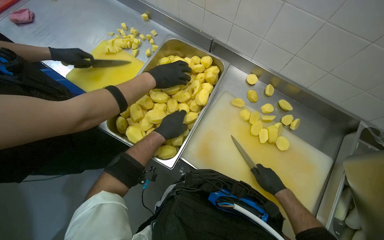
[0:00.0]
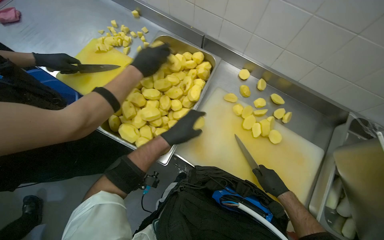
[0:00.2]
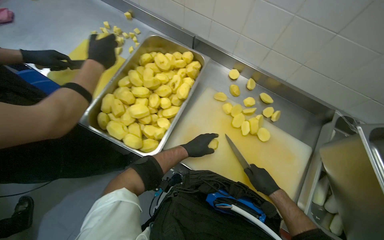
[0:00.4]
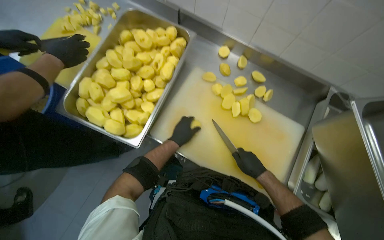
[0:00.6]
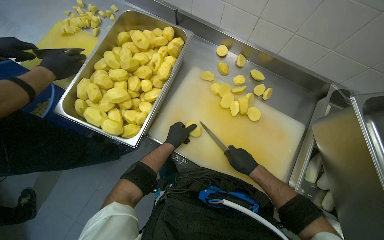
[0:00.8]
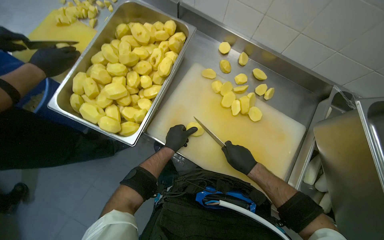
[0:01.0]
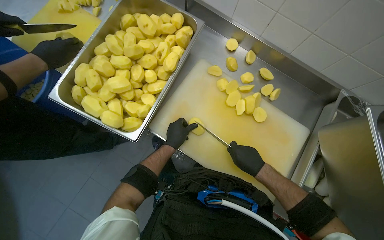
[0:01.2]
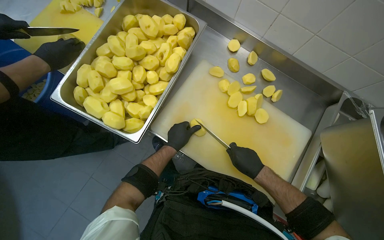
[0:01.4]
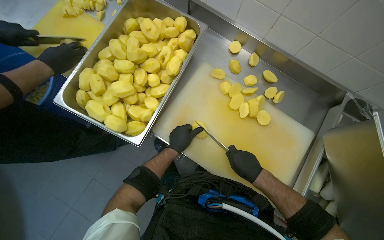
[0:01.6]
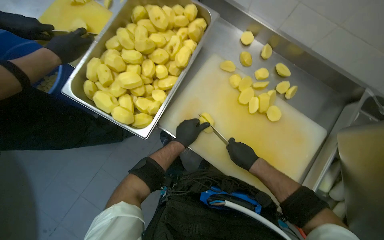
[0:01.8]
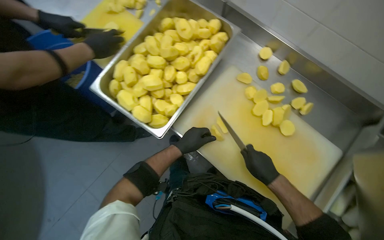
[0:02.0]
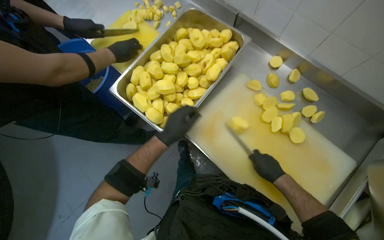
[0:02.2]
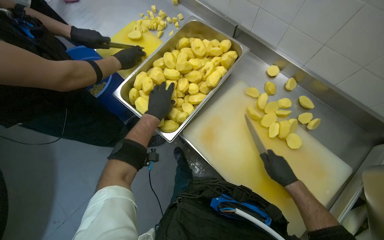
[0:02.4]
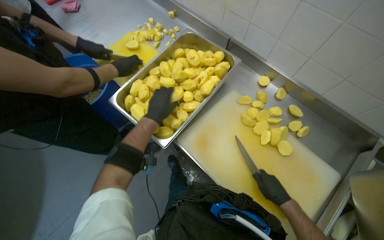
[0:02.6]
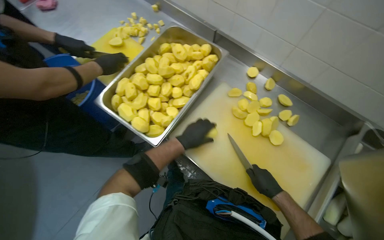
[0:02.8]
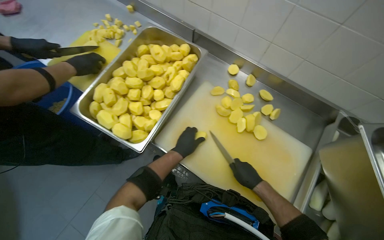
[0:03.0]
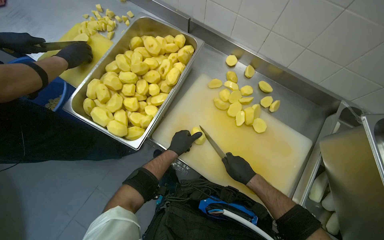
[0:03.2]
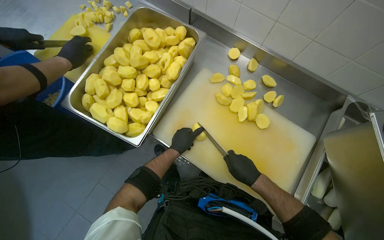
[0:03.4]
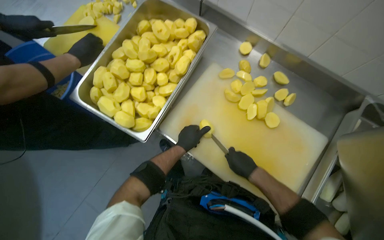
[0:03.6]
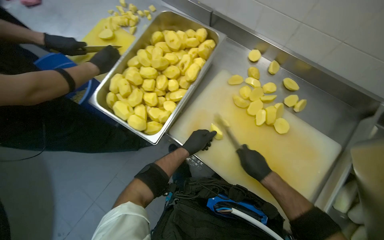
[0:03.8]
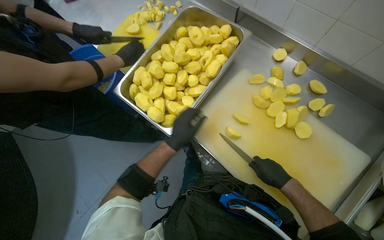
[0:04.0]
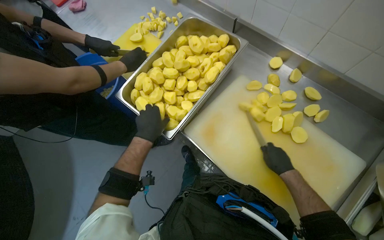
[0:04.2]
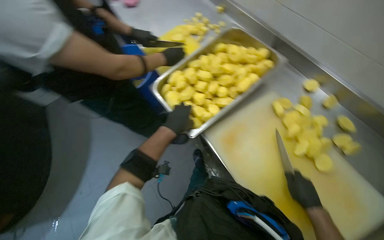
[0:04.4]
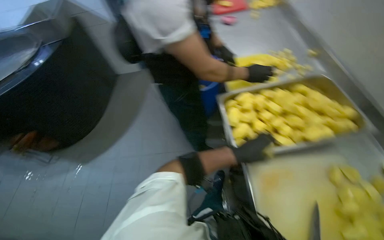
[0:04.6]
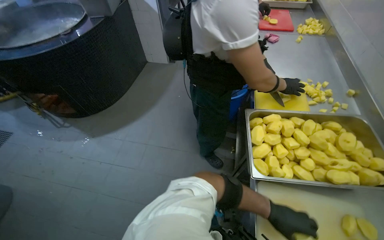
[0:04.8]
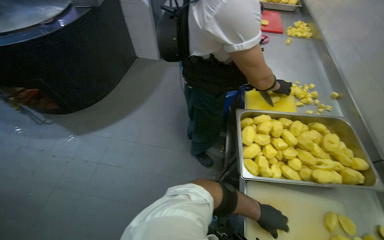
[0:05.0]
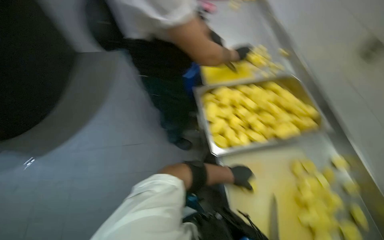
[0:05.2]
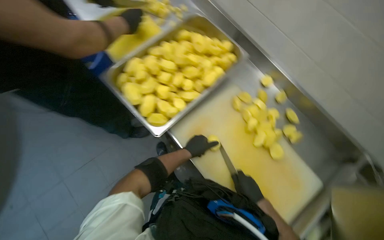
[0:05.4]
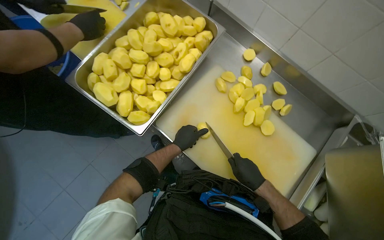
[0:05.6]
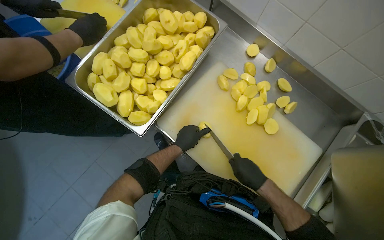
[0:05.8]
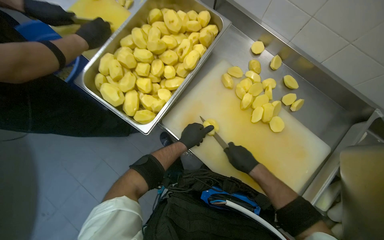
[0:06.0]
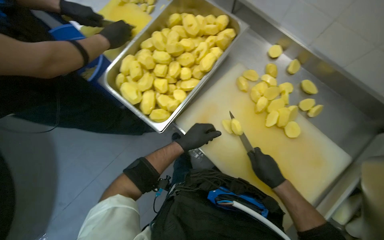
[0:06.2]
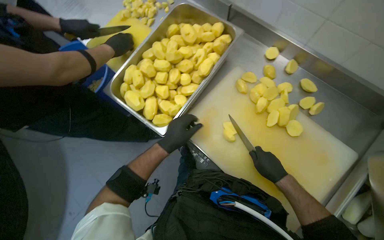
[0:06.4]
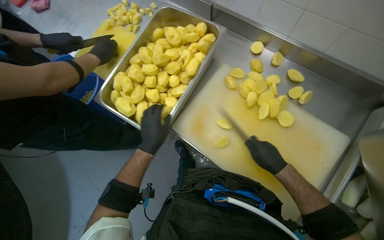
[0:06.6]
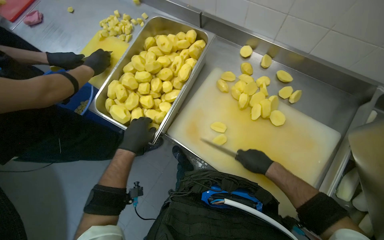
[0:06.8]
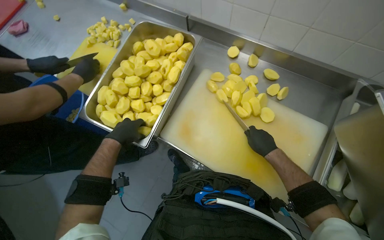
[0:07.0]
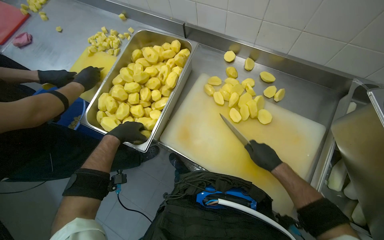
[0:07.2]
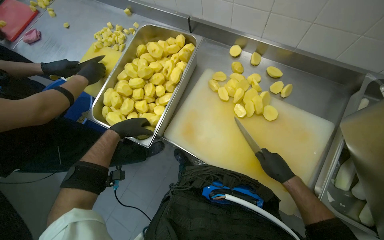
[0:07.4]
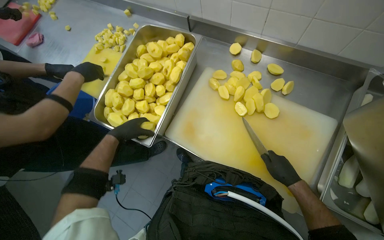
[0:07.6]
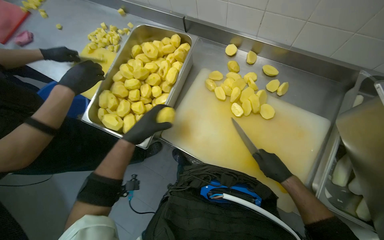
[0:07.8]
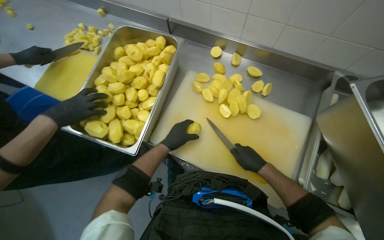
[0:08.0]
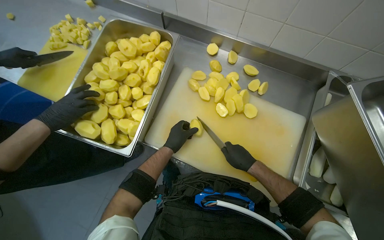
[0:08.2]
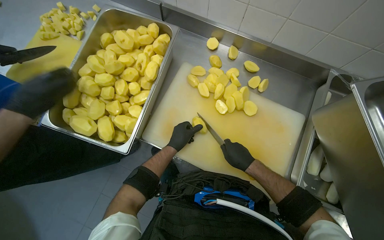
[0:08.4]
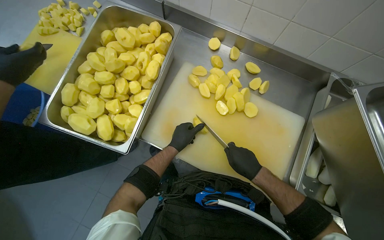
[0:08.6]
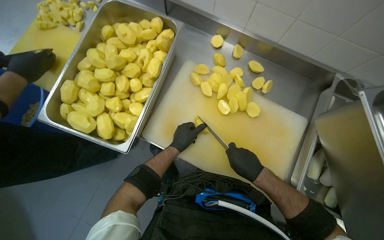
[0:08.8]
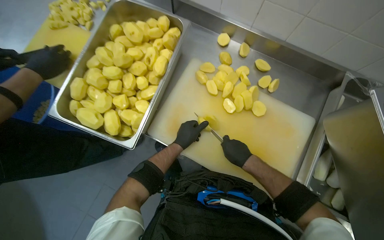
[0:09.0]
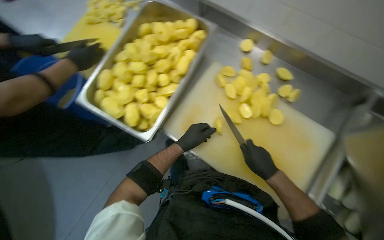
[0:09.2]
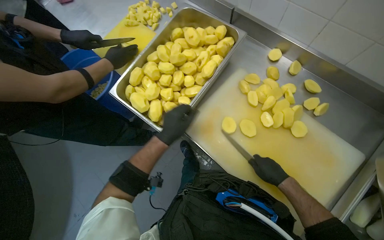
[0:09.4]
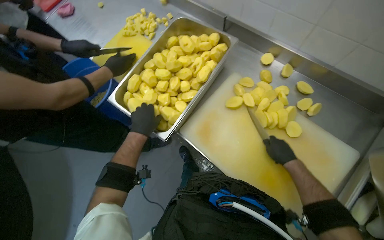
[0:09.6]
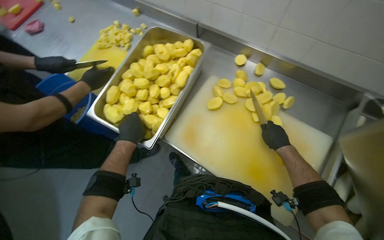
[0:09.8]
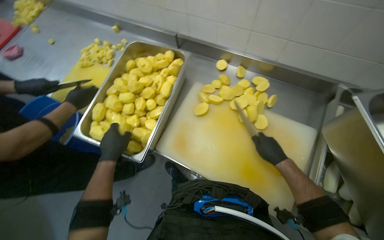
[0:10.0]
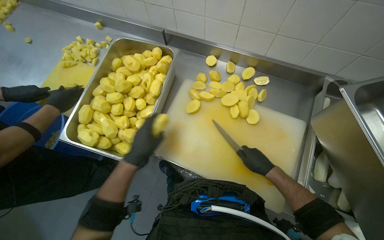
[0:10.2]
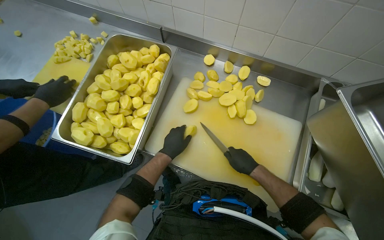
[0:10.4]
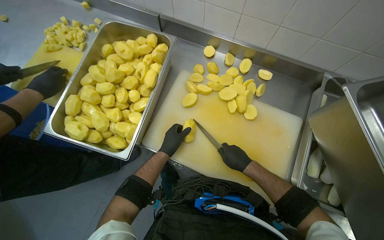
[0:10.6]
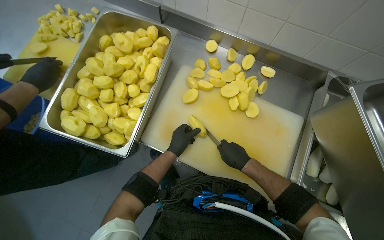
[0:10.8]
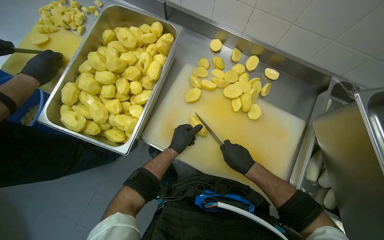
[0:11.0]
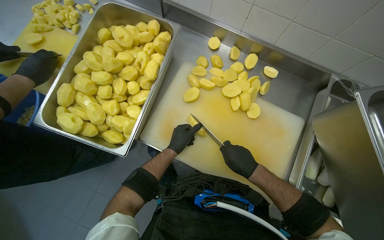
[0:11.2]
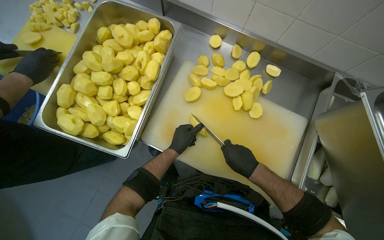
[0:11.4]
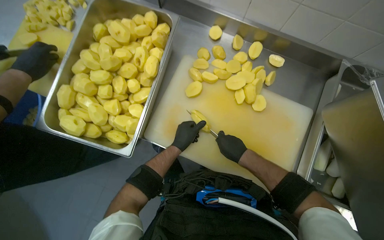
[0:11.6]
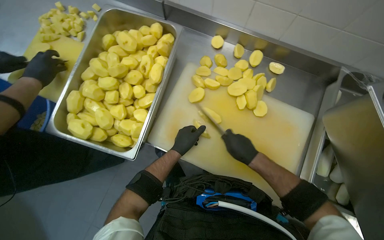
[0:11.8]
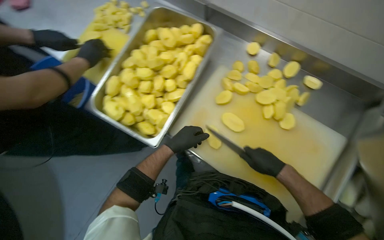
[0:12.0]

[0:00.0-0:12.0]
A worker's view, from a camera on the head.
Job: preparing food.
The whole recording: Dicing potatoes on cutting board. The worker dices peeled potatoes into smaller pieces on a cutting board.
0:00.0 to 0:01.6: The left hand moves down the picture, some 15 cm.
0:01.6 to 0:03.0: The left hand goes up the picture and returns, roughly 15 cm each way.
0:03.0 to 0:04.4: The wearer looks some 25 degrees further to the left. The left hand travels nearer to the camera by approximately 15 cm.
0:04.4 to 0:06.0: The wearer looks about 20 degrees further downward.
0:06.0 to 0:07.6: The left hand shifts roughly 20 cm to the left.
0:07.6 to 0:09.0: The right hand shifts some 10 cm to the left. The left hand is displaced to the right by roughly 25 cm.
0:09.0 to 0:10.4: The right hand reaches some 10 cm to the right, then returns; the left hand reaches approximately 25 cm to the left, then returns.
0:10.4 to 0:12.0: The hands make small movements and keep their place.

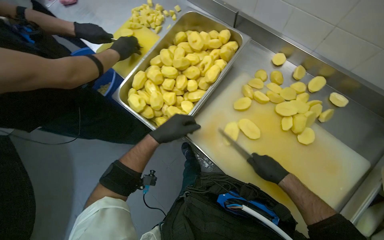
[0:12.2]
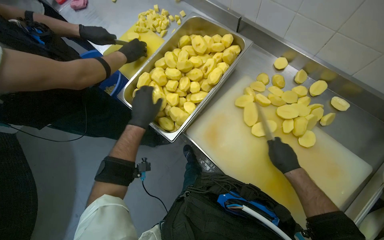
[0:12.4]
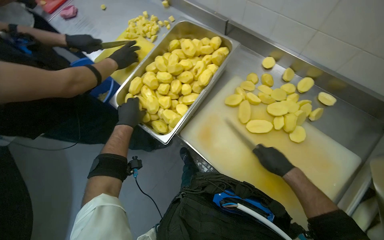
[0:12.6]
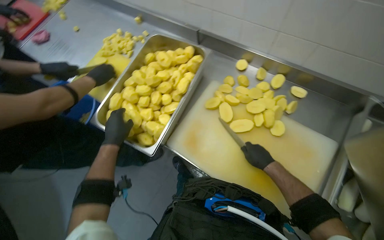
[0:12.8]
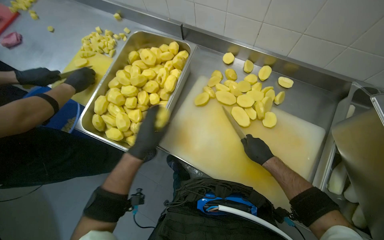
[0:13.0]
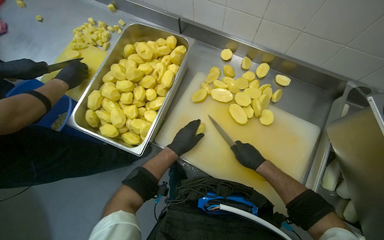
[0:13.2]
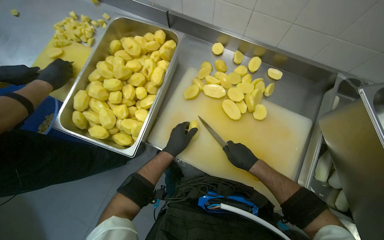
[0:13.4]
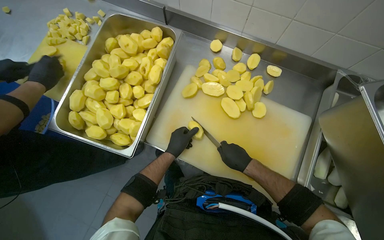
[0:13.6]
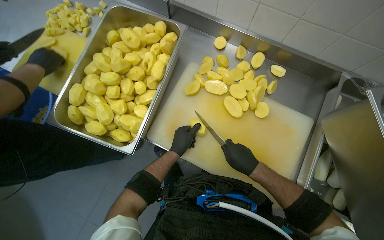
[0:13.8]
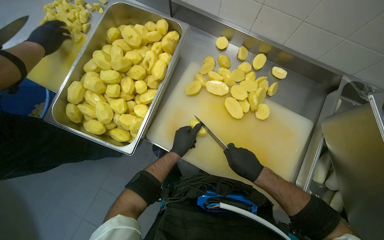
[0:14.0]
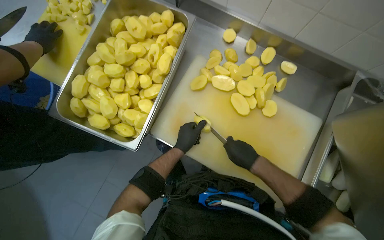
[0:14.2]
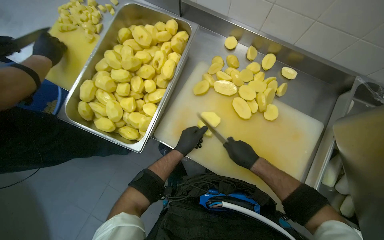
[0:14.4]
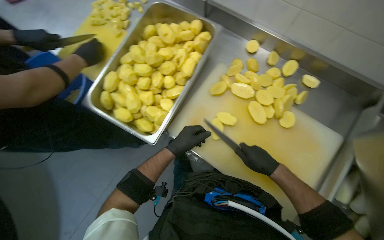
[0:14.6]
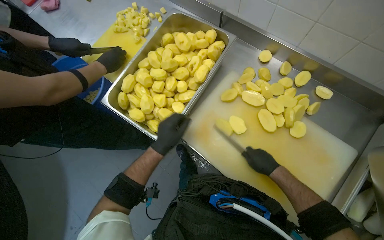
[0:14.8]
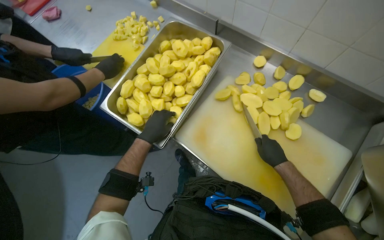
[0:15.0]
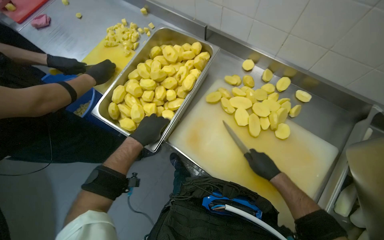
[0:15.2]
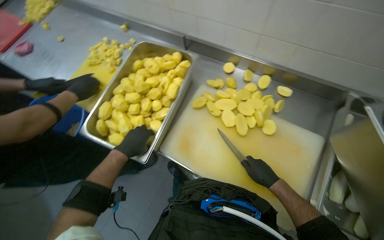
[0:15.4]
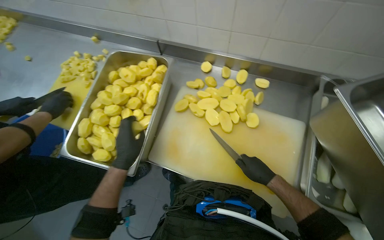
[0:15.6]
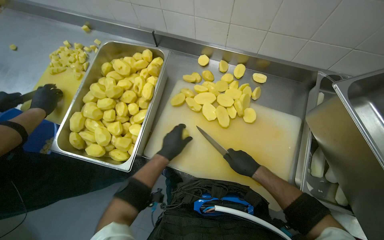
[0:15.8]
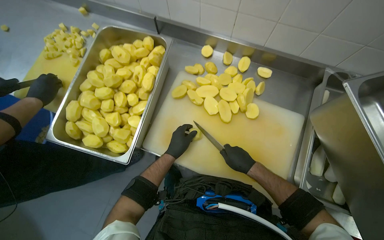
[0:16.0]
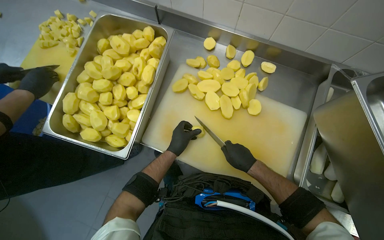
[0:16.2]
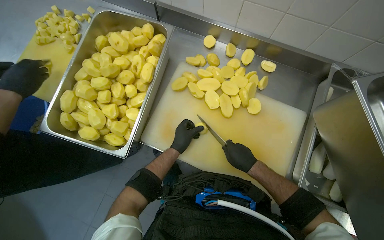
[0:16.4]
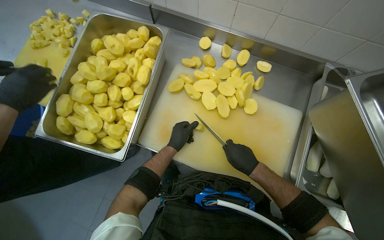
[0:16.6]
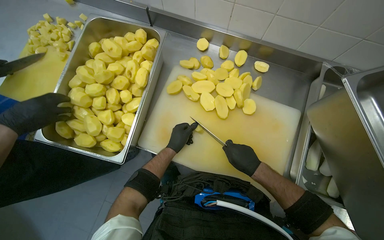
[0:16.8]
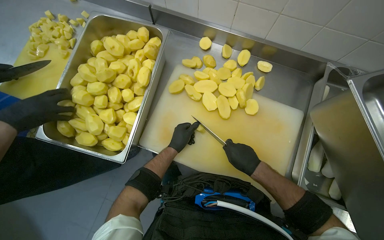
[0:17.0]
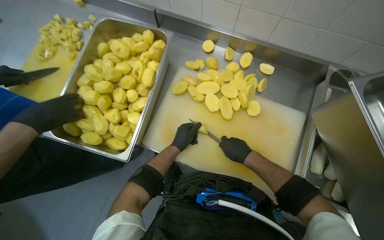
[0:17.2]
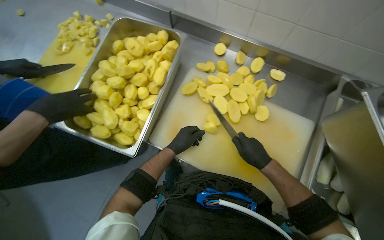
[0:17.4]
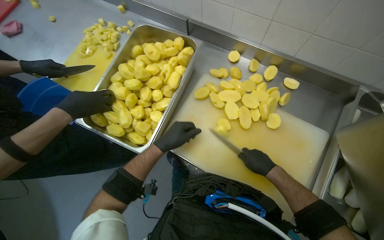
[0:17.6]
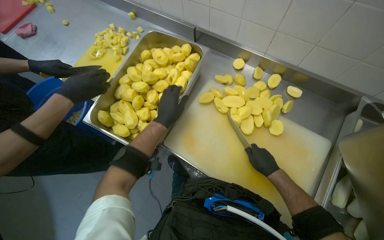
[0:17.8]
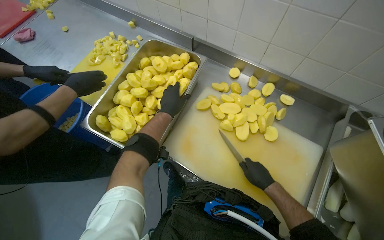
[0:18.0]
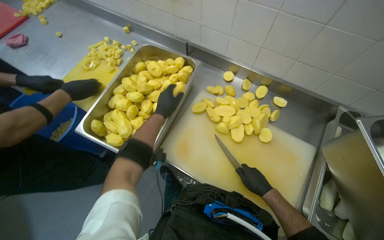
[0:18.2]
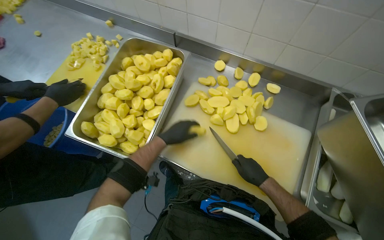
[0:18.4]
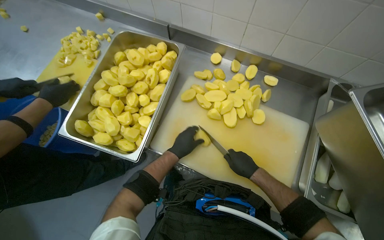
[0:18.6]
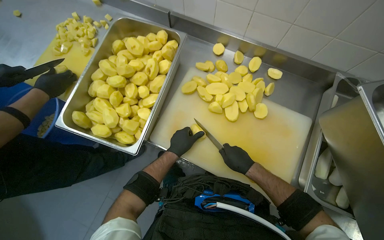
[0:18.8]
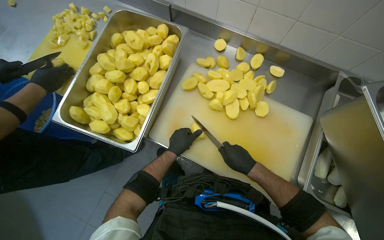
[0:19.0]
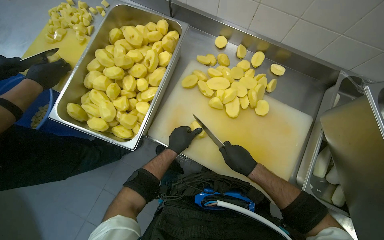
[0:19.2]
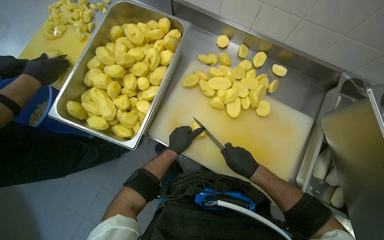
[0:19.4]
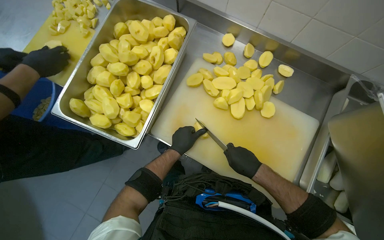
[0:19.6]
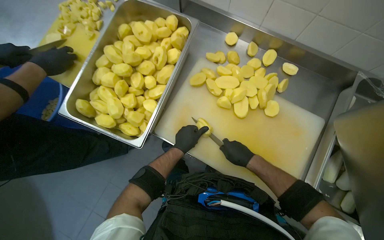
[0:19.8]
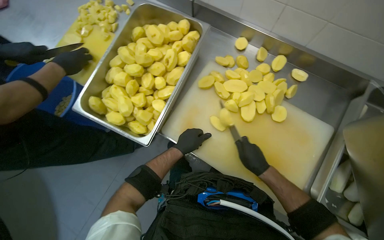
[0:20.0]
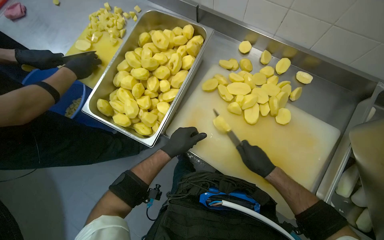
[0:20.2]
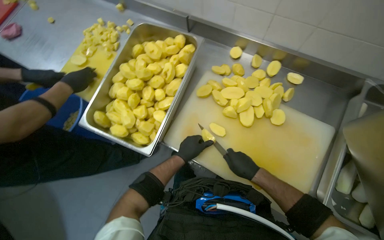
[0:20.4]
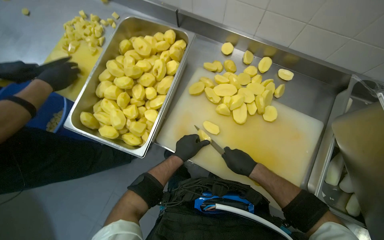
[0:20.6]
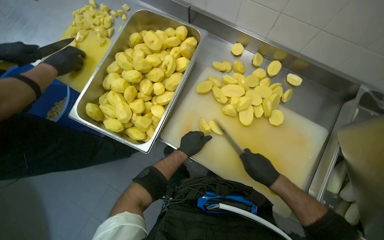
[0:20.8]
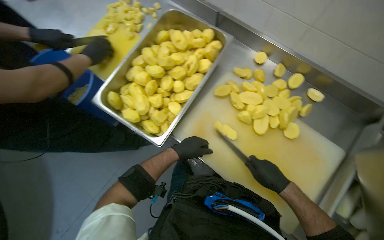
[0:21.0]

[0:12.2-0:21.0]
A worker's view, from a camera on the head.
Job: preparing food.
The whole recording: Dicing potatoes on cutting board. The worker dices peeled potatoes into smaller pieces on a cutting board.
0:12.2 to 0:13.6: The head turns to the right by about 20 degrees. The left hand shifts roughly 15 cm farther from the camera, and reaches roughly 10 cm to the left, then returns.
0:13.6 to 0:15.2: The left hand is displaced to the left and nearer to the camera by approximately 20 cm.
0:15.2 to 0:16.6: The left hand shifts about 25 cm to the right and farther from the camera.
0:16.6 to 0:18.0: The left hand travels up the picture by some 15 cm.
0:18.0 to 0:19.6: The left hand goes approximately 20 cm down the picture.
0:19.6 to 0:21.0: The hands stay close to where they were, moving slightly.
